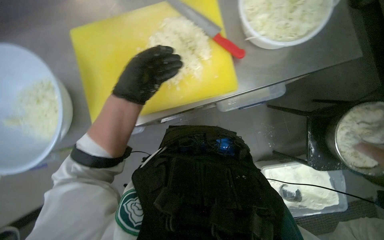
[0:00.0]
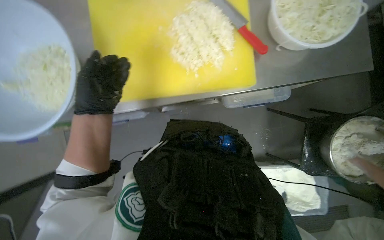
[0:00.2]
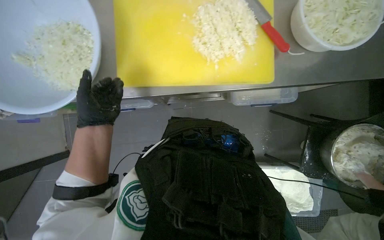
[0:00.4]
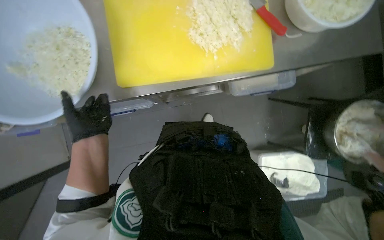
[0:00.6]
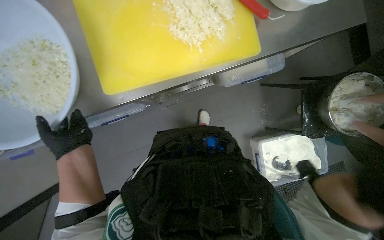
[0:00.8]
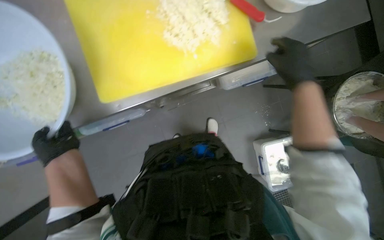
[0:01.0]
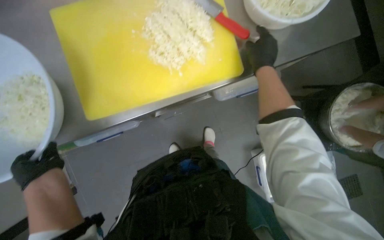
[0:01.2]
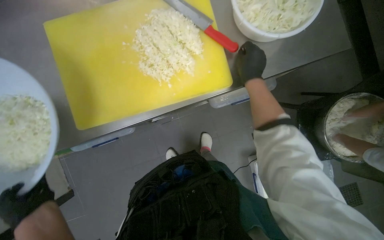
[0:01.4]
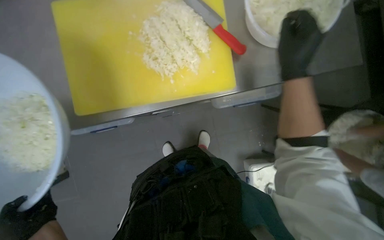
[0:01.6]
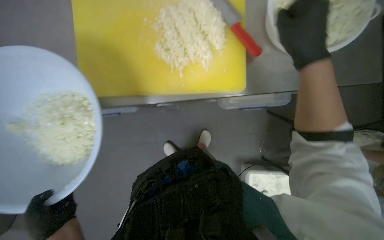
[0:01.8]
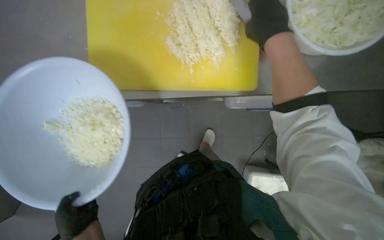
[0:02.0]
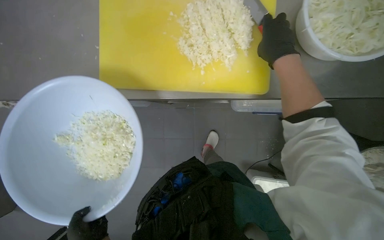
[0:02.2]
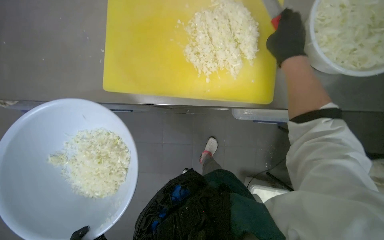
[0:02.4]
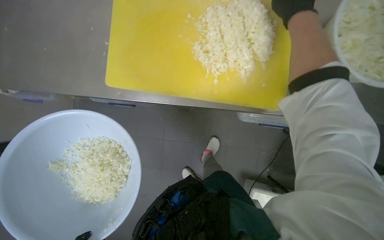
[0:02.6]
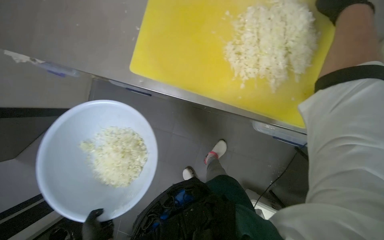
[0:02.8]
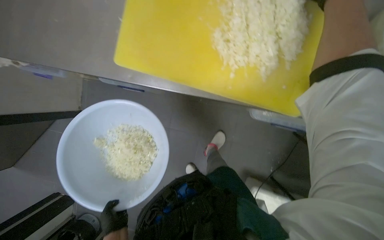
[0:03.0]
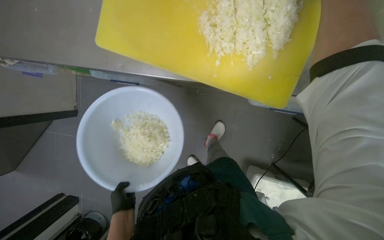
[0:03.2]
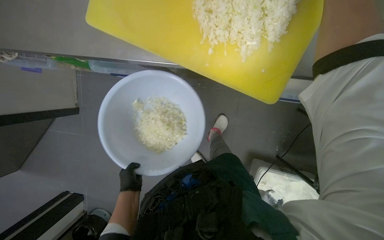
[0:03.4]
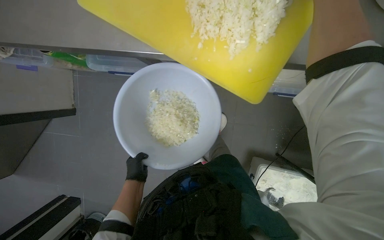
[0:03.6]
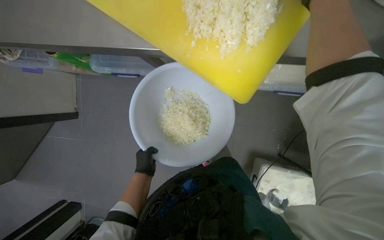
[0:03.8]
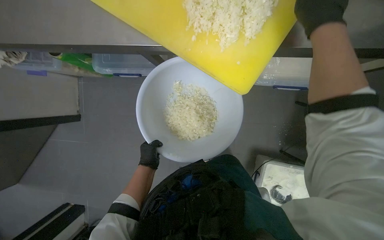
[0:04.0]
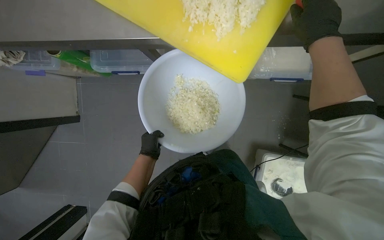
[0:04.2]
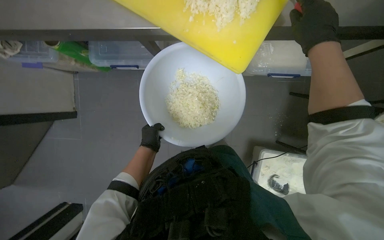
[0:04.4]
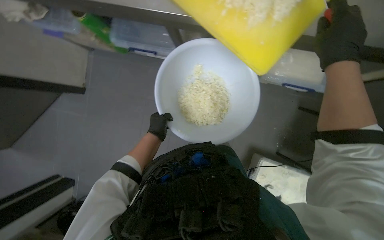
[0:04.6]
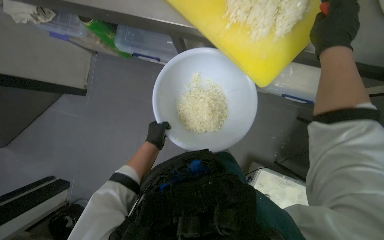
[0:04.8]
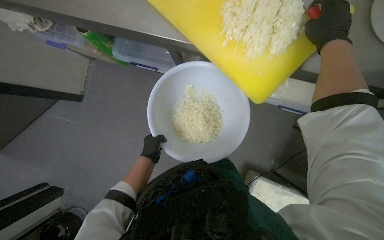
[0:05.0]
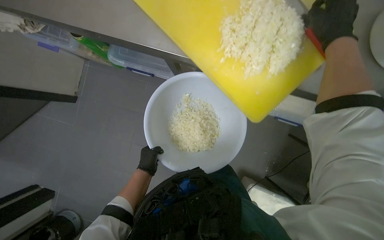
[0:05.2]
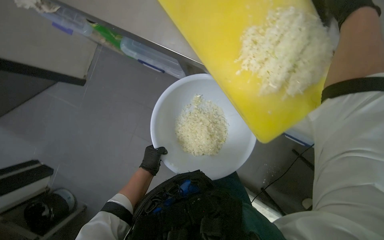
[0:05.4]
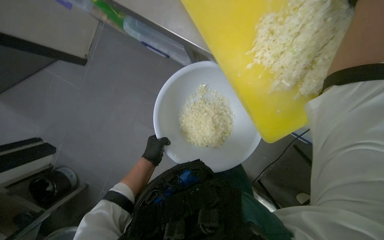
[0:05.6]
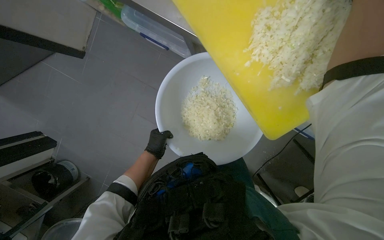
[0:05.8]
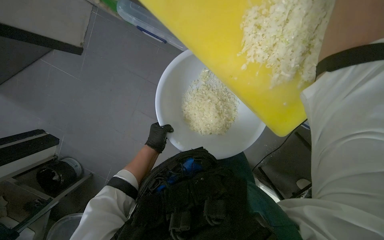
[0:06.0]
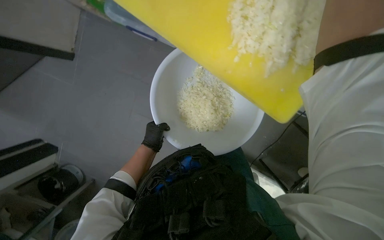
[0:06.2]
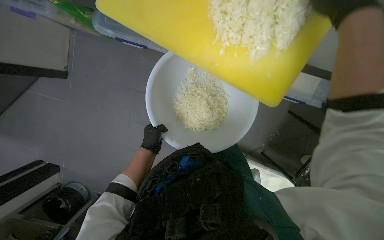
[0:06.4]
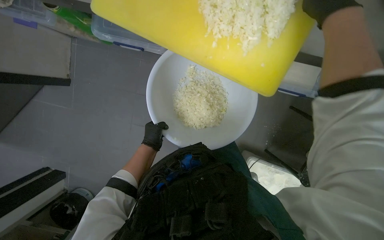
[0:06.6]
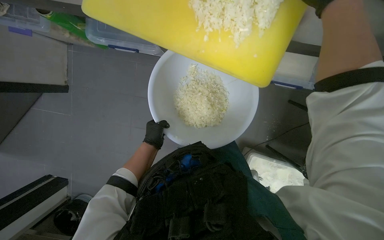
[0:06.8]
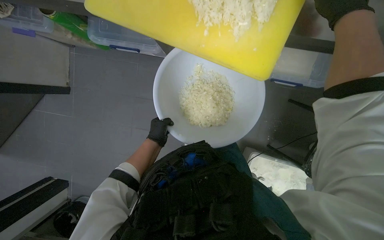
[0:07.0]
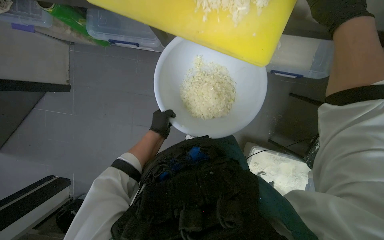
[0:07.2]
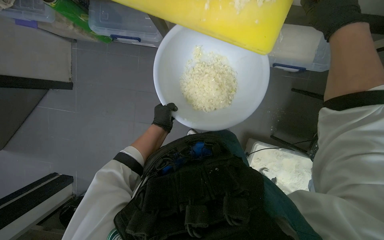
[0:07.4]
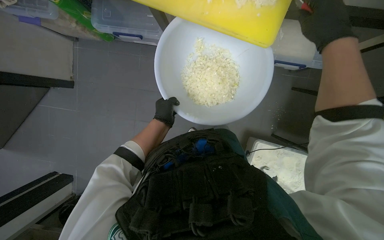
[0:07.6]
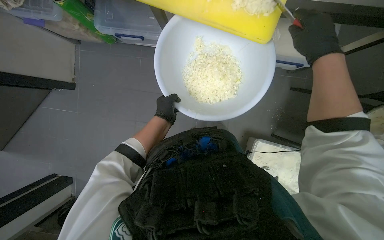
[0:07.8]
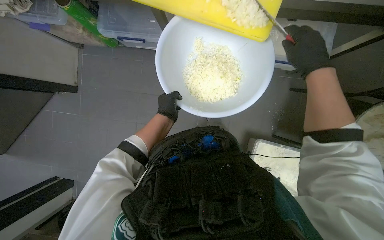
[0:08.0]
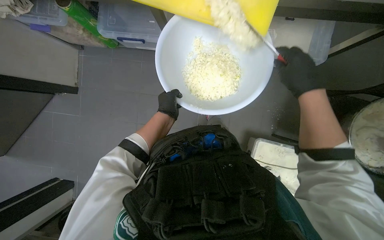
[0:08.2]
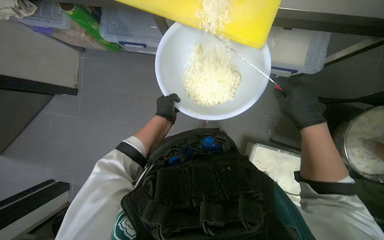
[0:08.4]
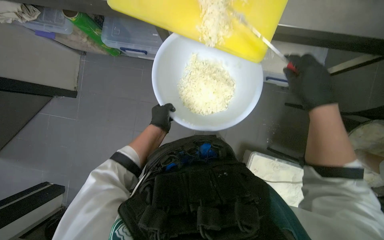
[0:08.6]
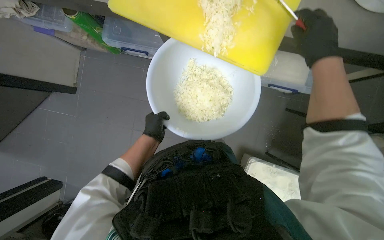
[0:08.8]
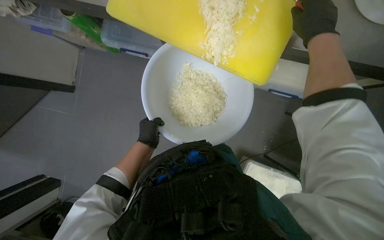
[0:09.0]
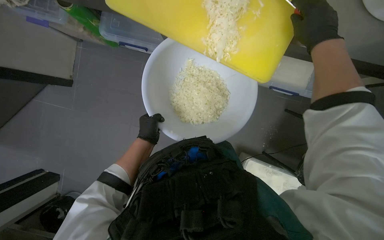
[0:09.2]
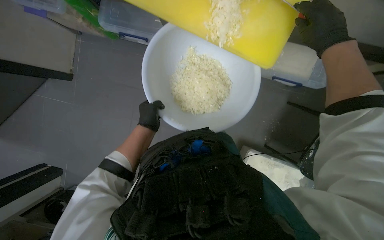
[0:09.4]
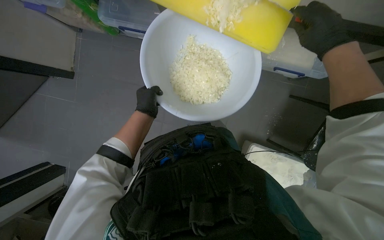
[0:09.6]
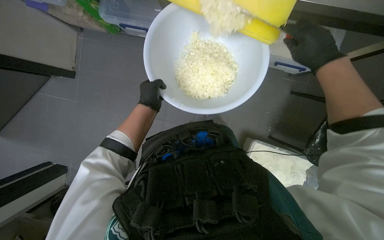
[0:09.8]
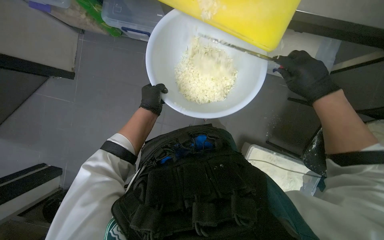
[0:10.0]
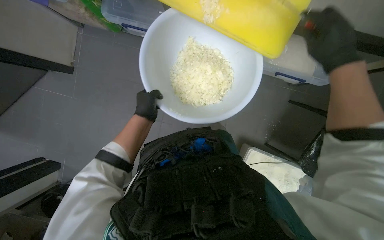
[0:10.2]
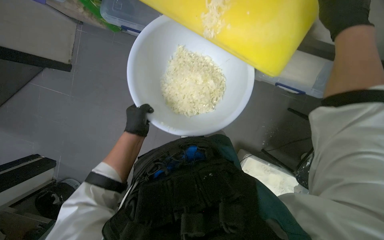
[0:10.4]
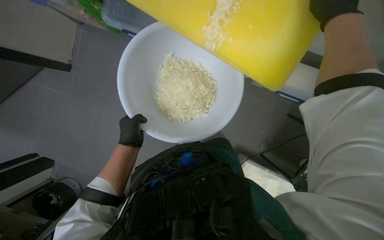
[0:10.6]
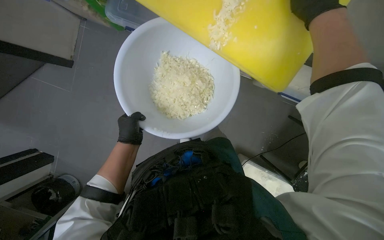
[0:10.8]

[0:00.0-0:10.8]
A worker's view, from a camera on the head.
Job: preparing food.
The whole recording: Transferring chopped onions to bowl. The worker uses a knife to transfer chopped onions from the cutting board into a white bowl.
0:07.8 to 0:09.2: The right hand reaches approximately 15 cm down the picture, then returns.
0:09.2 to 0:10.8: The right hand goes down the picture and returns, roughly 20 cm each way.

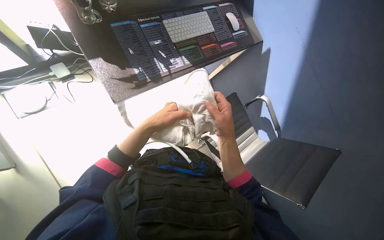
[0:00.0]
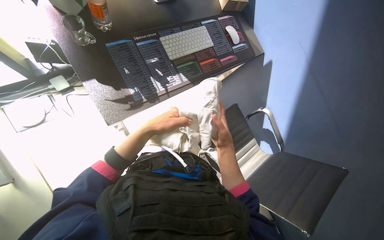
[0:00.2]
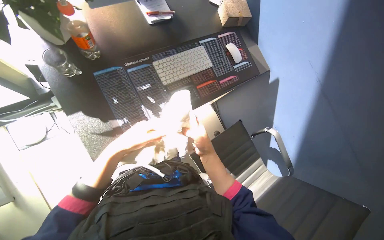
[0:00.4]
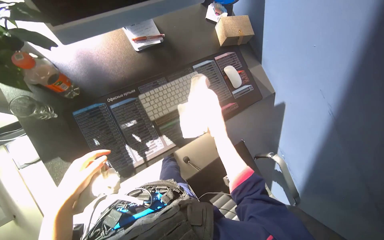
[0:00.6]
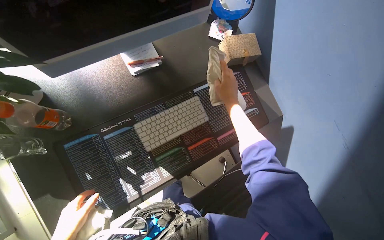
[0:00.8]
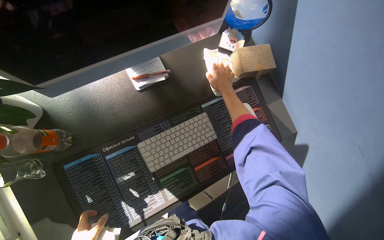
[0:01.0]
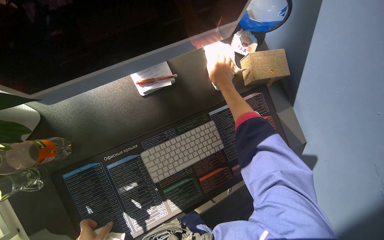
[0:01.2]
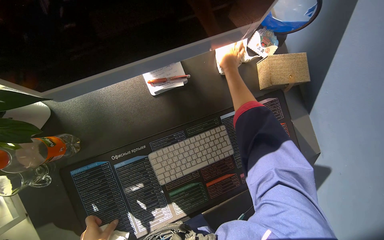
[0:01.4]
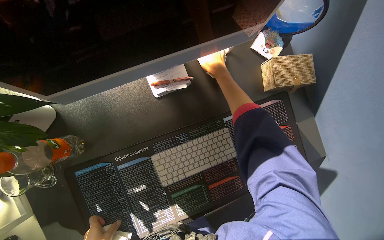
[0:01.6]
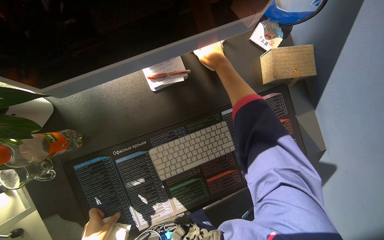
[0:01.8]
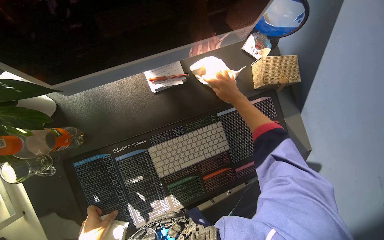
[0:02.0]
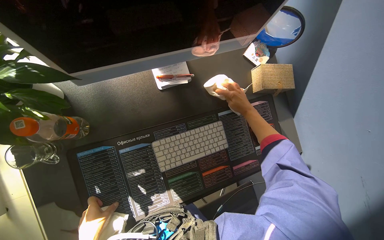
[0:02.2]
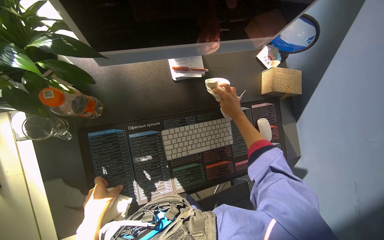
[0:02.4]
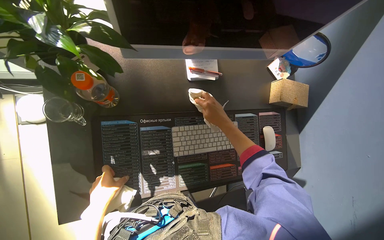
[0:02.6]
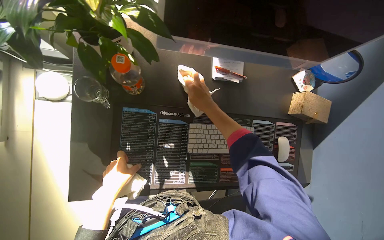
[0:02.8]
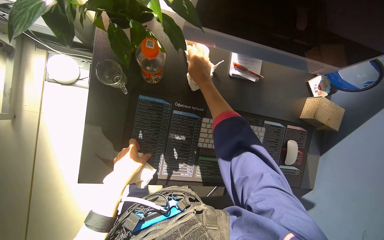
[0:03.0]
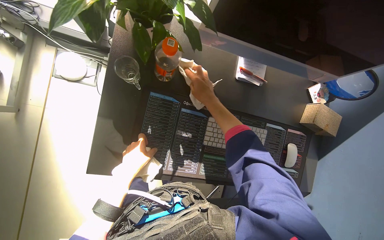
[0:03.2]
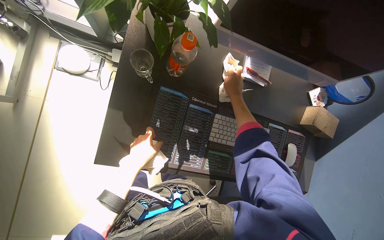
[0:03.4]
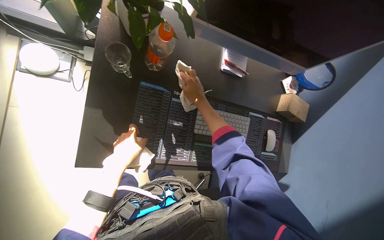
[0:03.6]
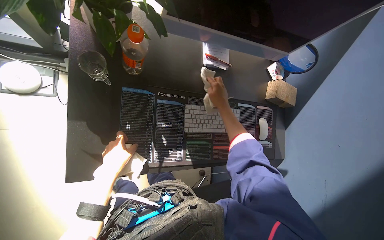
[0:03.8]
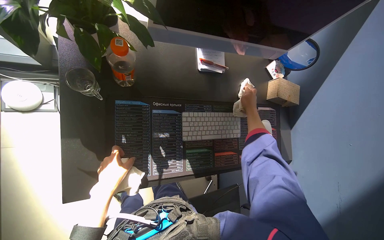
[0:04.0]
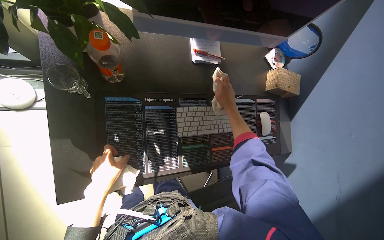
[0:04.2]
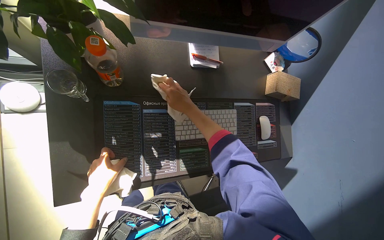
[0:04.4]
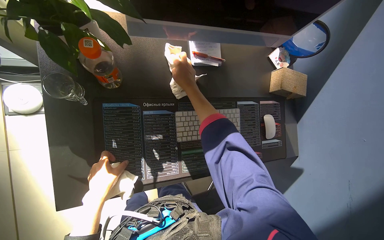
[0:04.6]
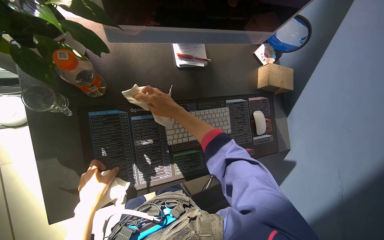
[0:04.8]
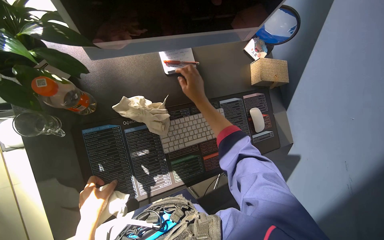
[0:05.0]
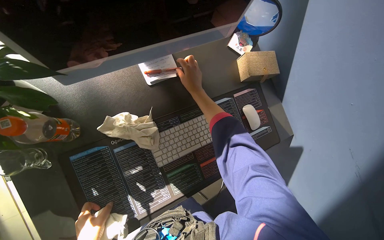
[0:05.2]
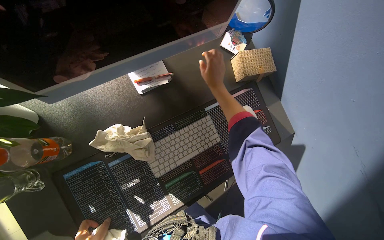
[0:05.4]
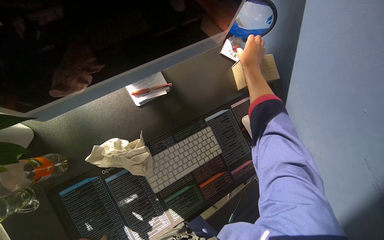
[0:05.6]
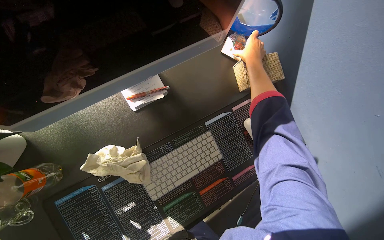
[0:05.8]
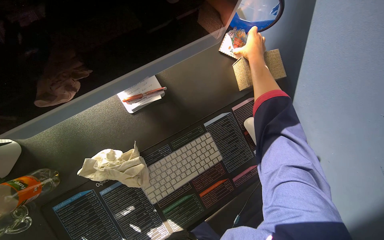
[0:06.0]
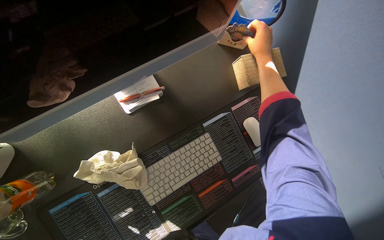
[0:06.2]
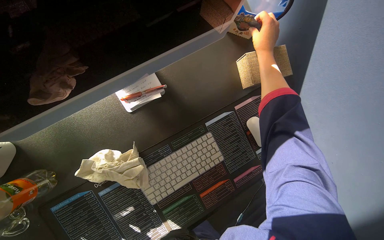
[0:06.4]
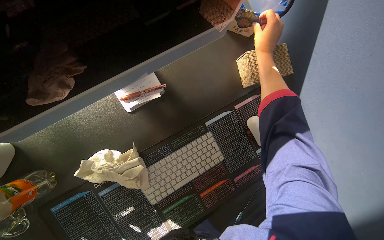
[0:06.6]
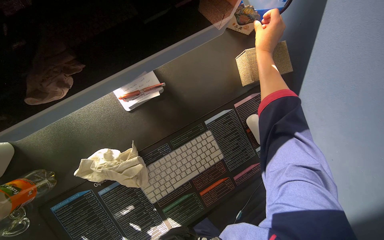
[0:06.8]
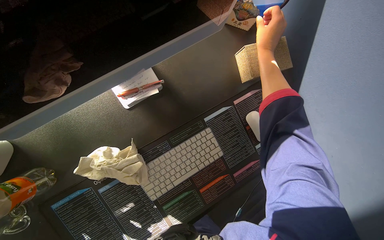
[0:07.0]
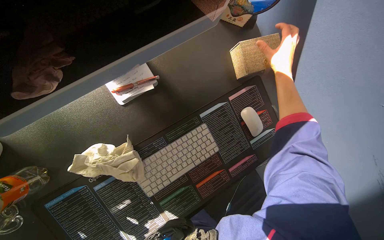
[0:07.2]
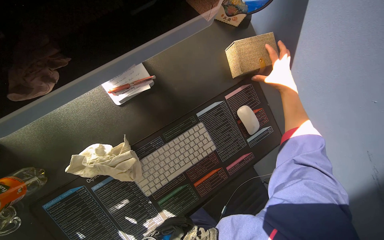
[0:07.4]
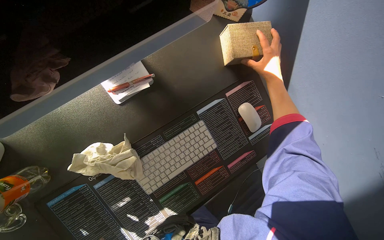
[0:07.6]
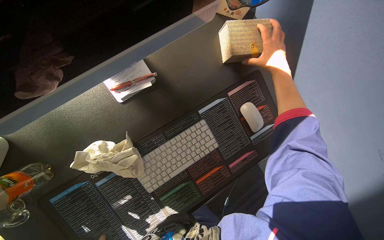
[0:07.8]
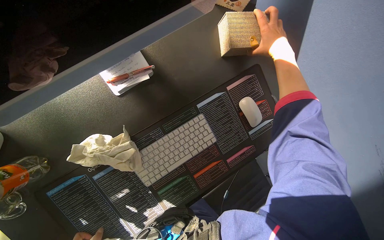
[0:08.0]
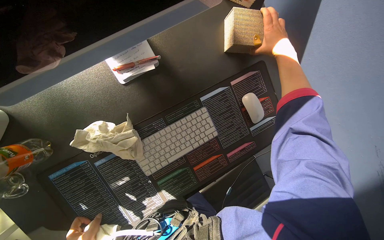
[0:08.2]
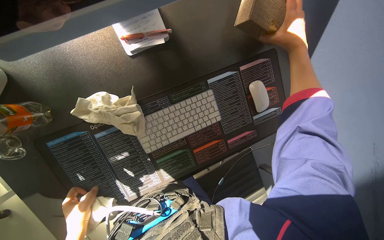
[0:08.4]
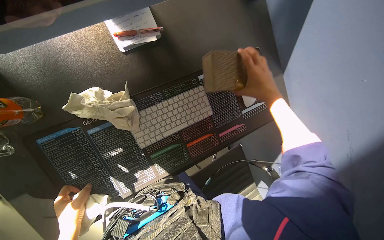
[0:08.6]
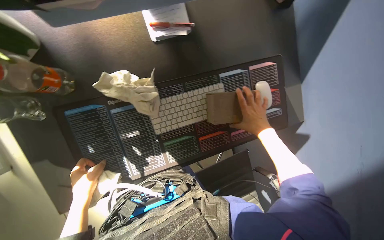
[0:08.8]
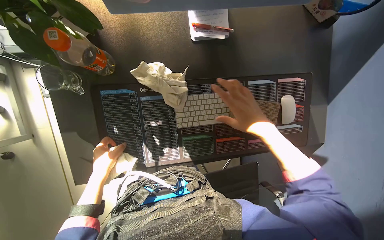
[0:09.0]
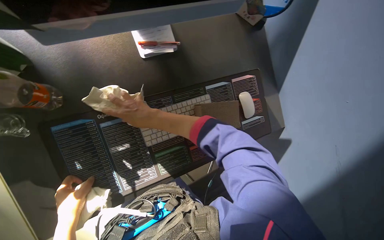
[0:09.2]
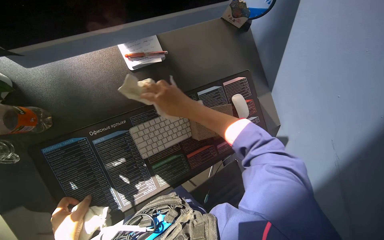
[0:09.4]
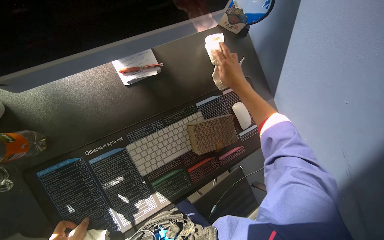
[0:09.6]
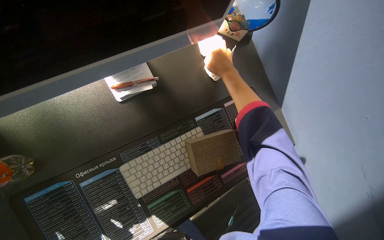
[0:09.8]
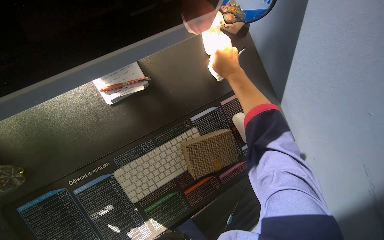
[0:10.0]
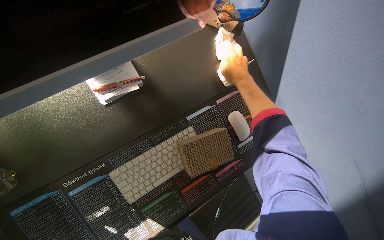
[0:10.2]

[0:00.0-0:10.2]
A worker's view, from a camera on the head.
Job: wiping surfaces.
The whole recording: Wiping office desk. The worker wipes the surface of an office desk, moving a keyboard, mouse, and other items.
0:00.0 to 0:01.4: The wearer moves approximately 70 cm.
0:01.4 to 0:03.0: The scene rotates clockwise by roughly 30 degrees.
0:03.0 to 0:04.4: The right hand is displaced down the picture by roughly 10 cm, and goes to the right and returns, roughly 25 cm each way.
0:04.4 to 0:05.8: The right hand goes about 50 cm to the right, up the picture and farther from the camera.
0:05.8 to 0:07.2: The right hand heads down the picture and nearer to the camera, covering some 15 cm.
0:07.2 to 0:08.8: The right hand goes some 25 cm down the picture.
0:08.8 to 0:10.2: The right hand travels up the picture by about 25 cm, and moves about 35 cm to the left and comes back.
